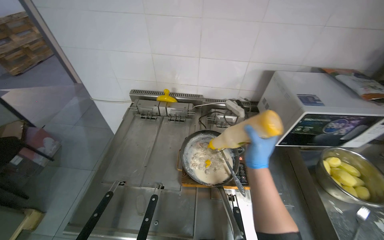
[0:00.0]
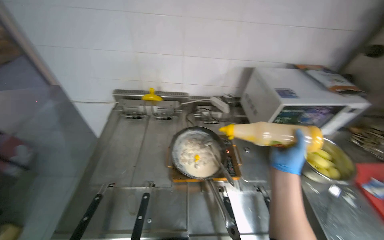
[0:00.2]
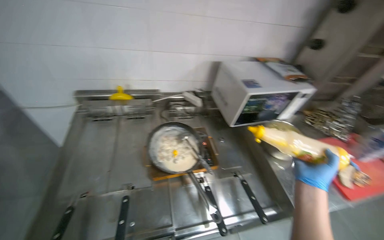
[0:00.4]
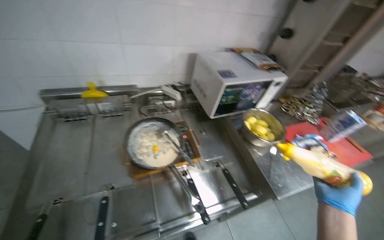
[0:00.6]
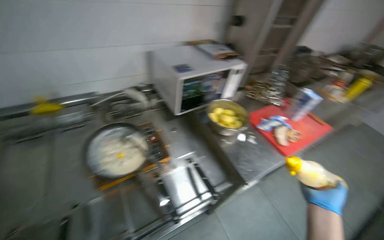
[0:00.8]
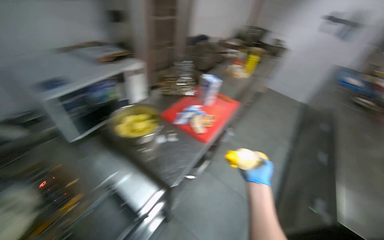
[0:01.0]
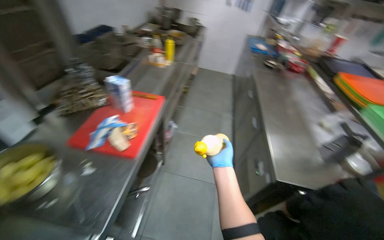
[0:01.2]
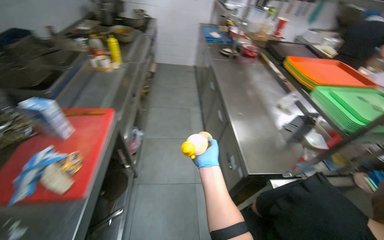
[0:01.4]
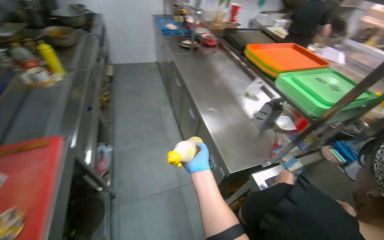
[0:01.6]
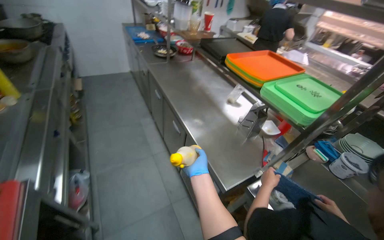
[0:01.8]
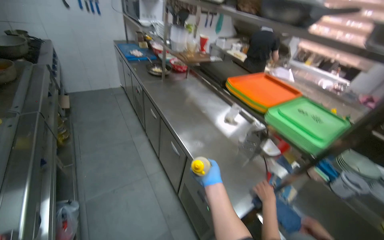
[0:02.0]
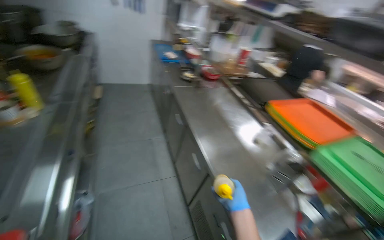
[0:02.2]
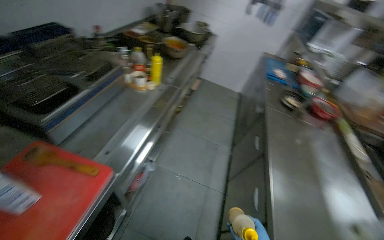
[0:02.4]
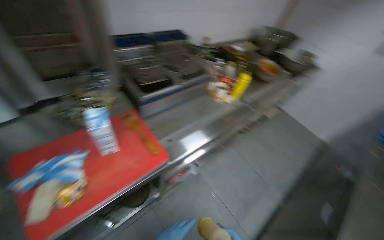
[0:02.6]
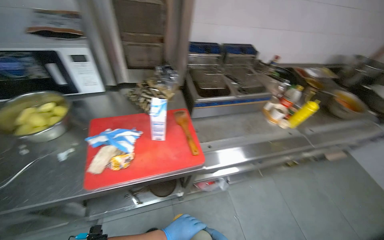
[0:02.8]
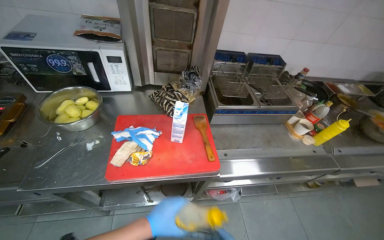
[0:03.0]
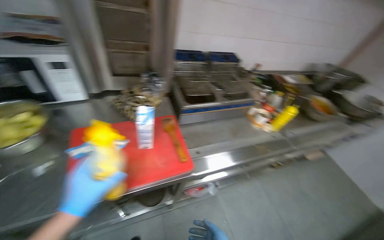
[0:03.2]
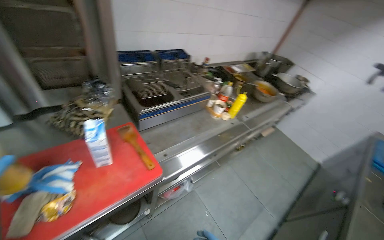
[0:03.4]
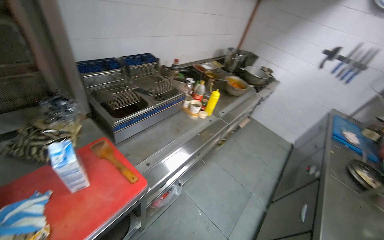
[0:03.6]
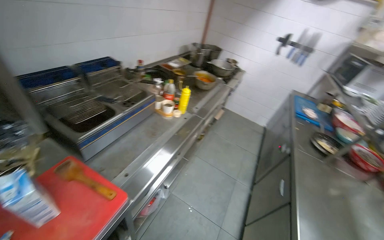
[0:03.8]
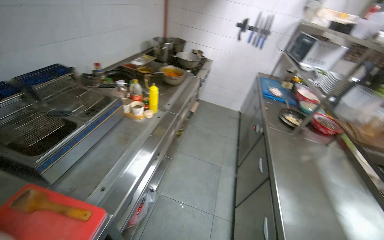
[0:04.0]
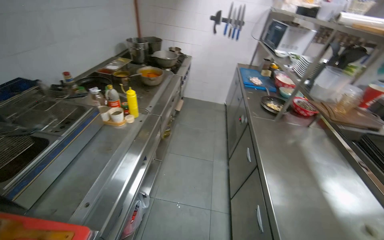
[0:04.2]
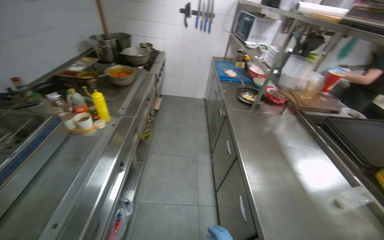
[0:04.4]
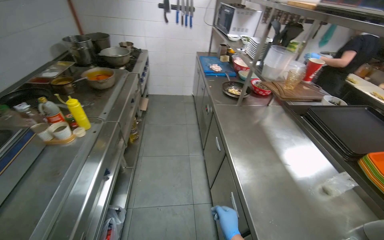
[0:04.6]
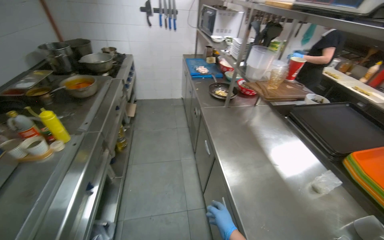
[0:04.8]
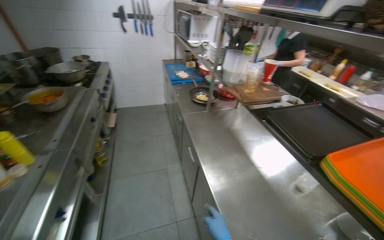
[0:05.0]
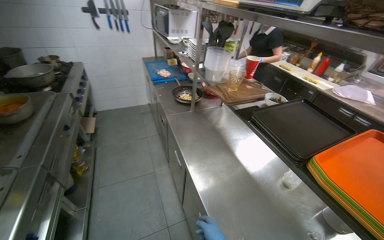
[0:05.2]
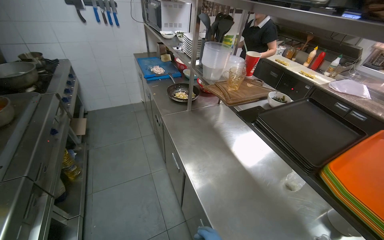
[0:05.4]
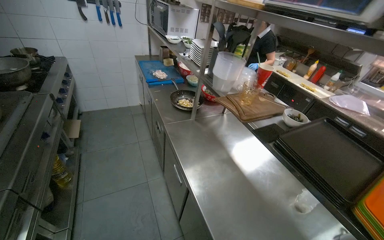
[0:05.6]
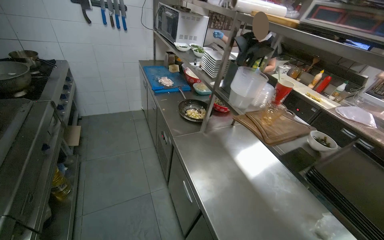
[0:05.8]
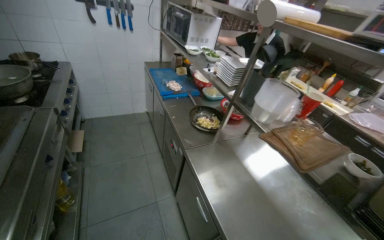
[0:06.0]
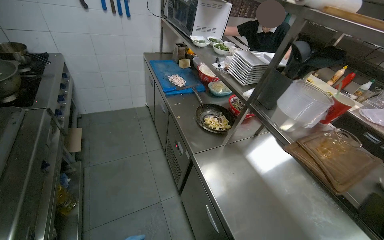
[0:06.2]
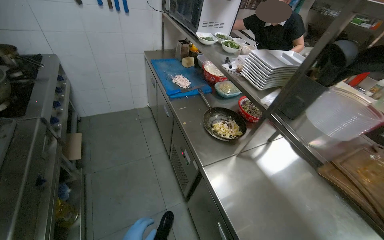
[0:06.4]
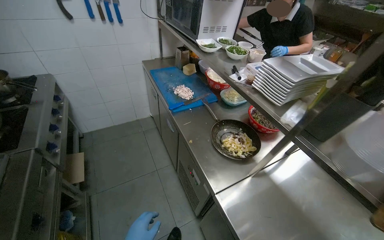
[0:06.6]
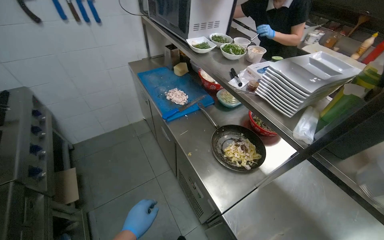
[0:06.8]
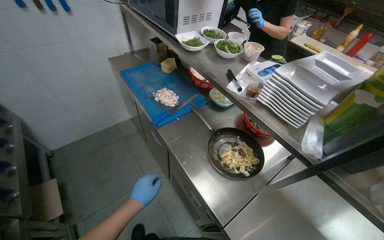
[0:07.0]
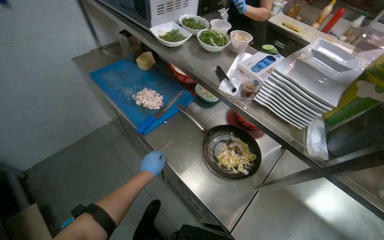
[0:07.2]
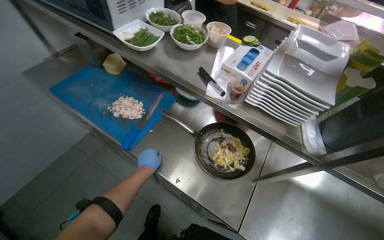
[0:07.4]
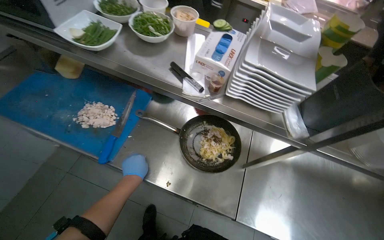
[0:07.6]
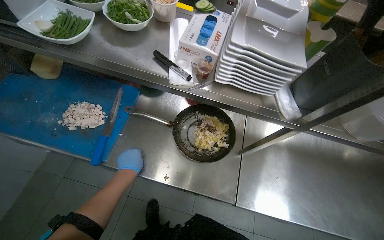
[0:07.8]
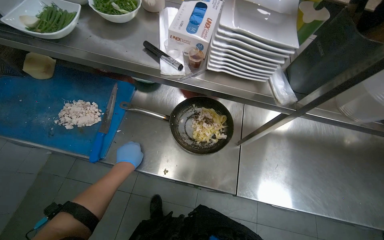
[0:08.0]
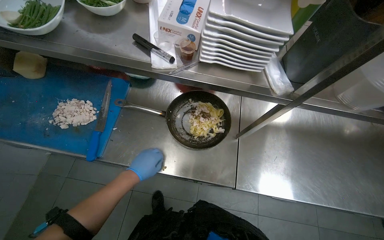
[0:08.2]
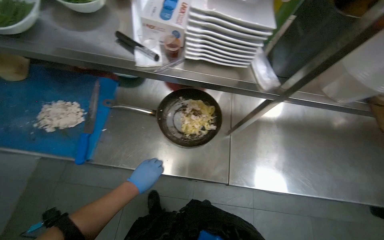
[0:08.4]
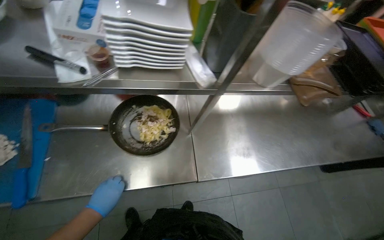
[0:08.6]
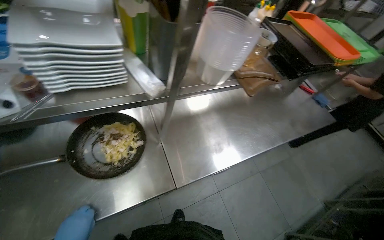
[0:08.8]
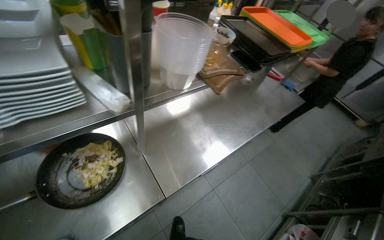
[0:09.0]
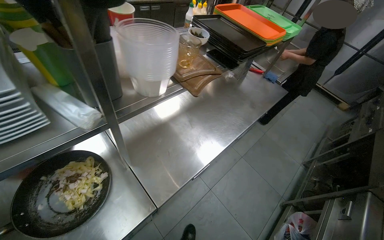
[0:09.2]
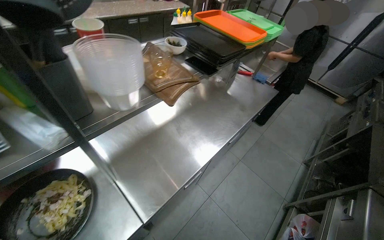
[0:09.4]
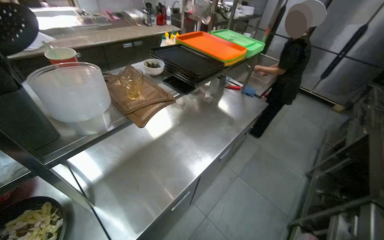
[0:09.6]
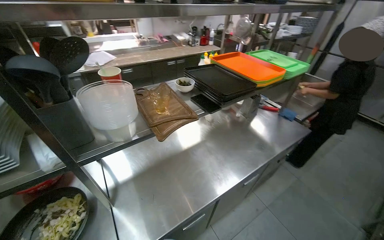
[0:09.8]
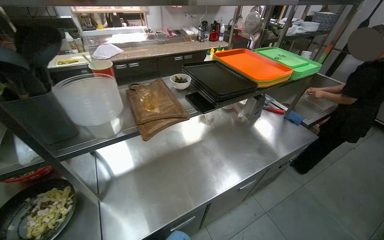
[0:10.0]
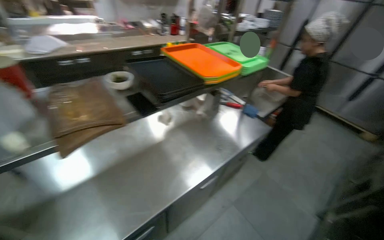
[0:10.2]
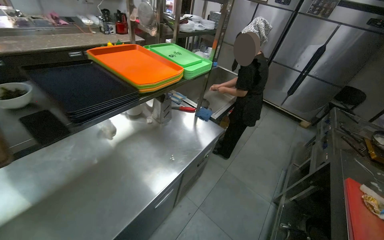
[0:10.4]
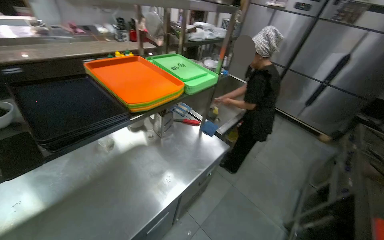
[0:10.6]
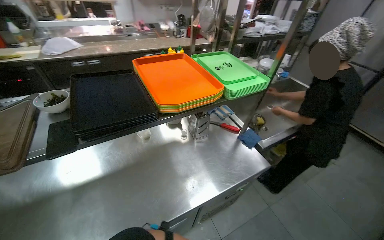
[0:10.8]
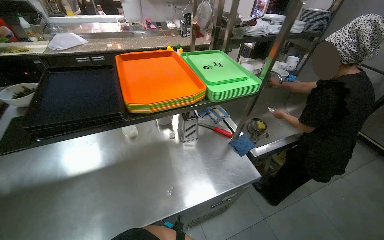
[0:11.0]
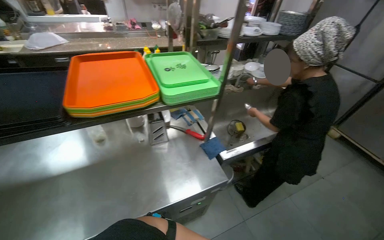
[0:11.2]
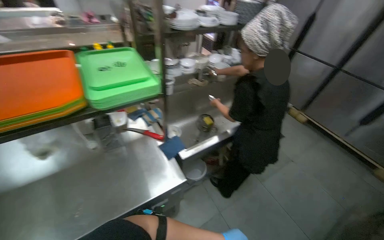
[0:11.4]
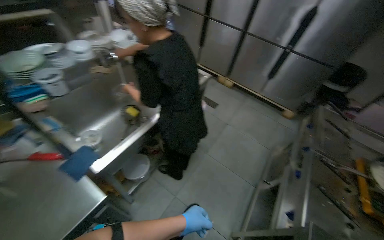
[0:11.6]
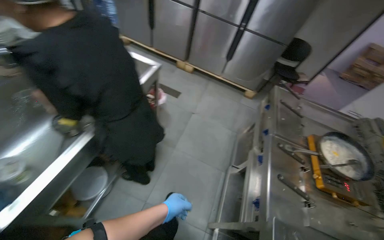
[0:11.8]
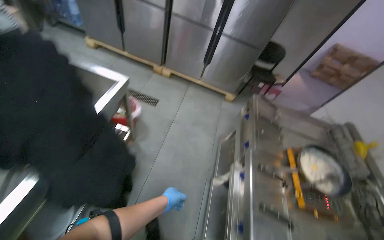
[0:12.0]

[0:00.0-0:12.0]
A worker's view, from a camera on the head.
Job: cooking food.
The whole recording: Stirring ingredients in pan. The worker stirs ingredients in a pan on the stove with a ladle.
0:00.0 to 0:01.6: The wearer moves some 90 cm. The wearer looks some 115 degrees further to the right. The wearer looks roughly 15 degrees further downward.
0:01.6 to 0:03.0: The head rotates approximately 100 degrees to the left. The wearer looks about 20 degrees further upward.
0:03.0 to 0:04.4: The head rotates some 85 degrees to the right.
0:04.4 to 0:06.0: The camera travels roughly 60 cm. The head rotates some 25 degrees to the right.
0:06.0 to 0:07.6: The wearer moves some 90 cm. The head turns to the right by approximately 45 degrees. The camera pitches downward, by some 25 degrees.
0:07.6 to 0:09.0: The wearer's head swings some 55 degrees to the right.
0:09.0 to 0:10.4: The wearer moves to the right, about 70 cm.
0:10.4 to 0:12.0: The camera is carried about 1.5 m. The wearer looks roughly 25 degrees further to the right. The view tilts about 15 degrees downward.

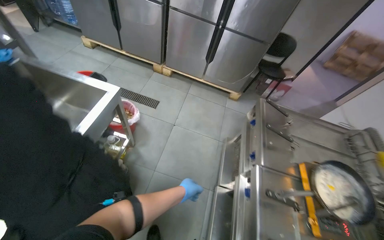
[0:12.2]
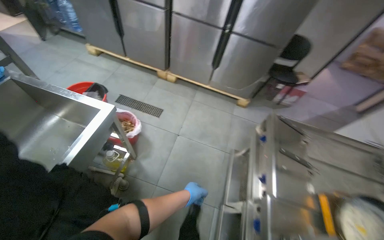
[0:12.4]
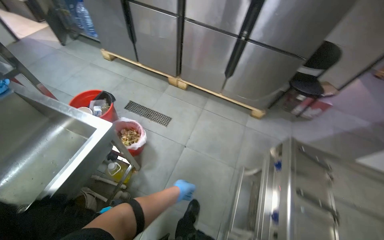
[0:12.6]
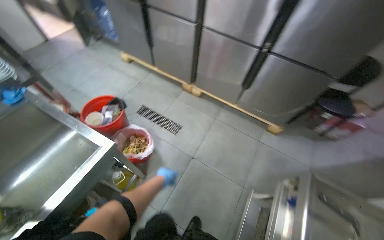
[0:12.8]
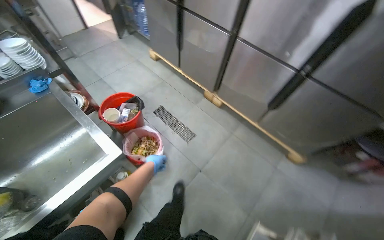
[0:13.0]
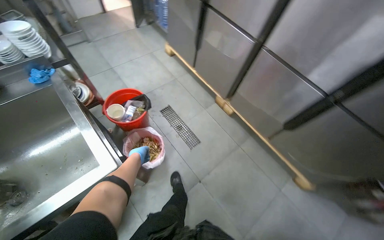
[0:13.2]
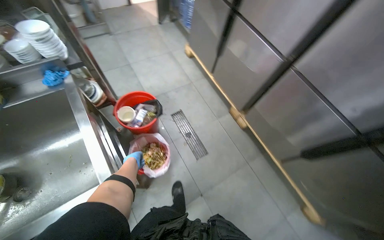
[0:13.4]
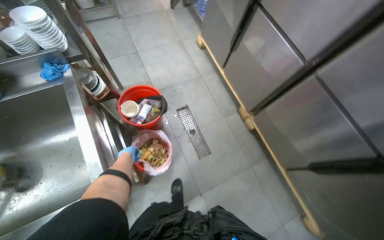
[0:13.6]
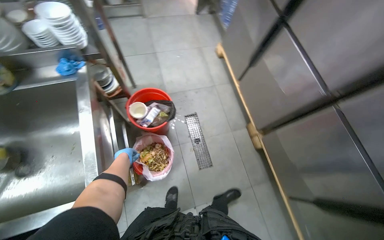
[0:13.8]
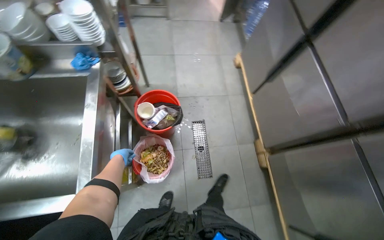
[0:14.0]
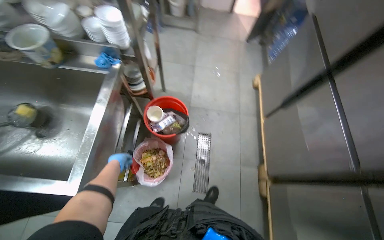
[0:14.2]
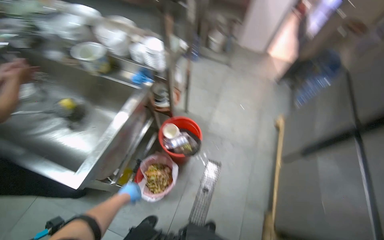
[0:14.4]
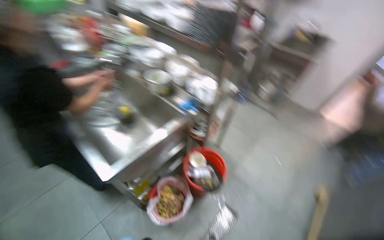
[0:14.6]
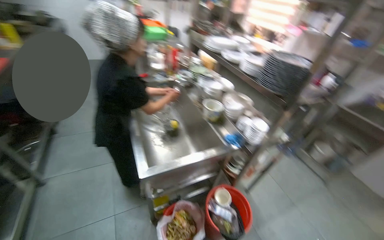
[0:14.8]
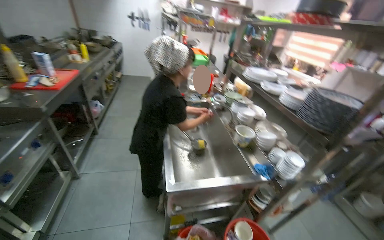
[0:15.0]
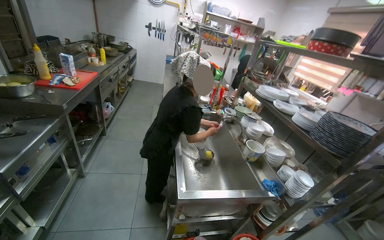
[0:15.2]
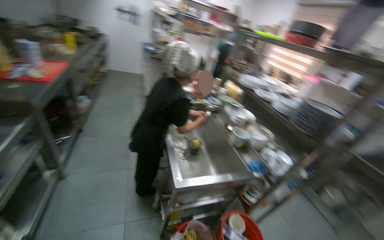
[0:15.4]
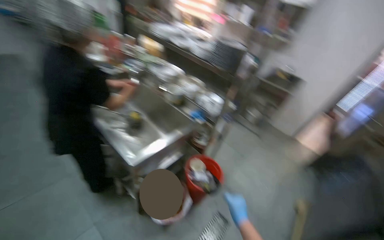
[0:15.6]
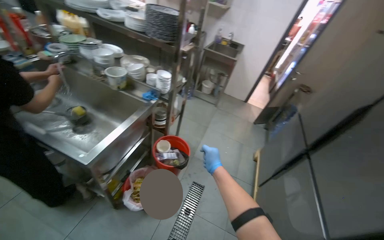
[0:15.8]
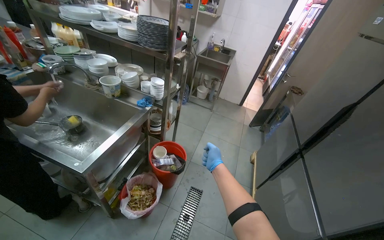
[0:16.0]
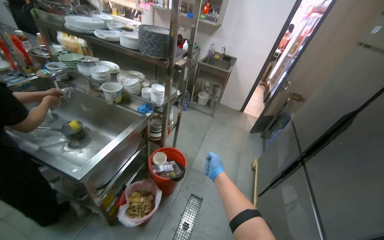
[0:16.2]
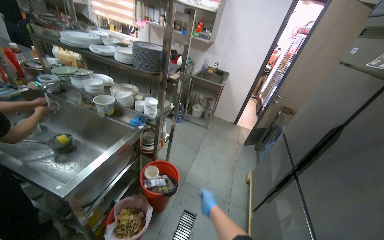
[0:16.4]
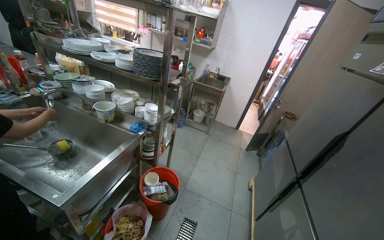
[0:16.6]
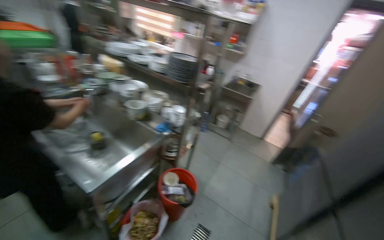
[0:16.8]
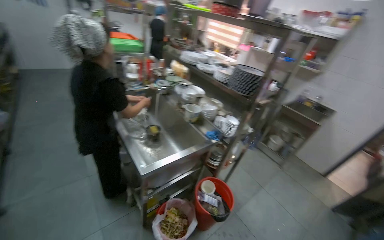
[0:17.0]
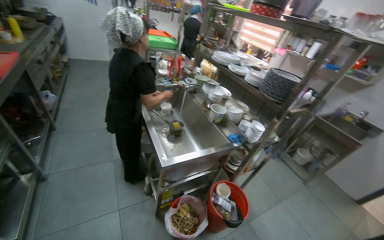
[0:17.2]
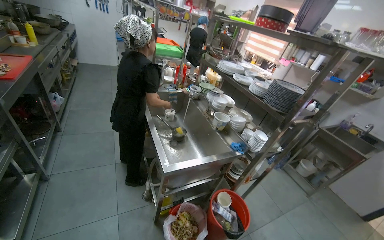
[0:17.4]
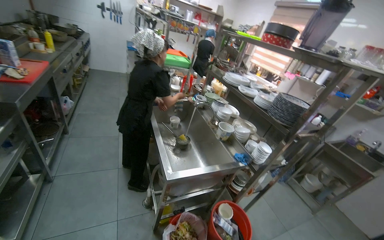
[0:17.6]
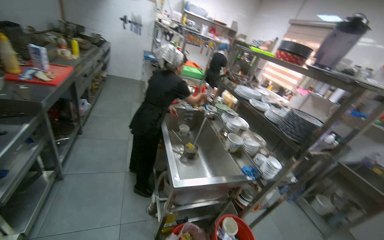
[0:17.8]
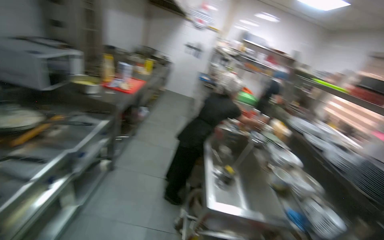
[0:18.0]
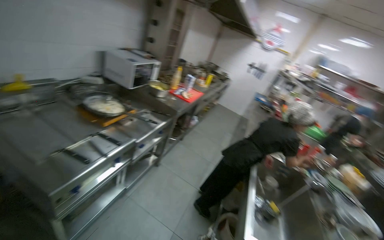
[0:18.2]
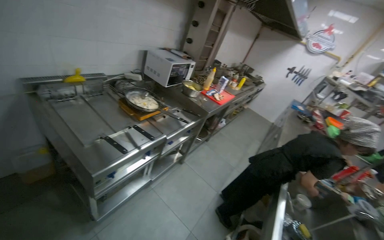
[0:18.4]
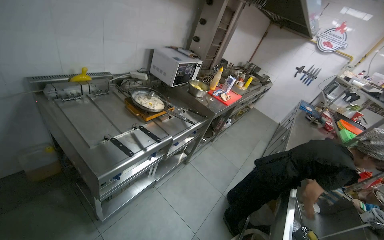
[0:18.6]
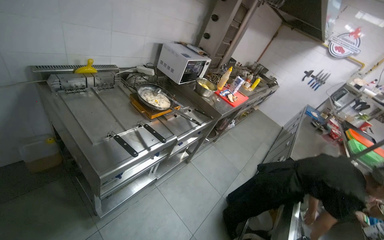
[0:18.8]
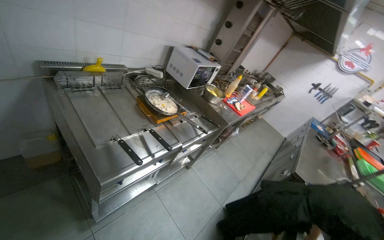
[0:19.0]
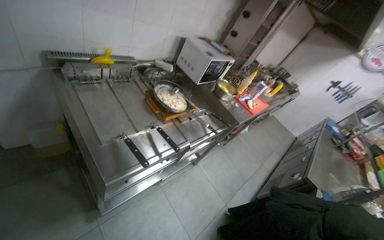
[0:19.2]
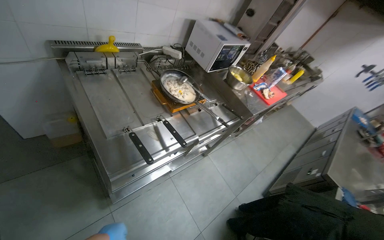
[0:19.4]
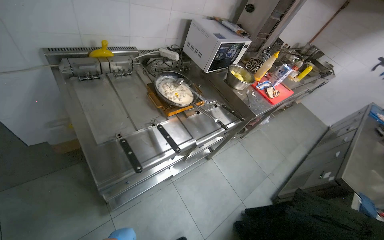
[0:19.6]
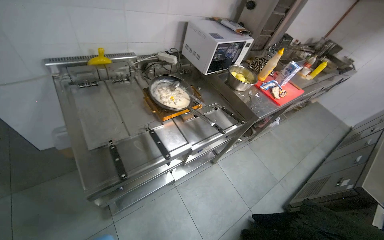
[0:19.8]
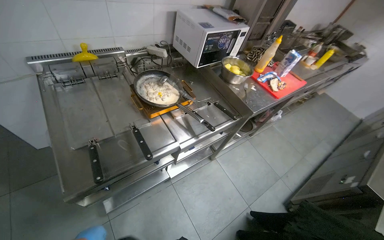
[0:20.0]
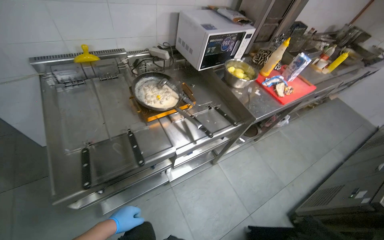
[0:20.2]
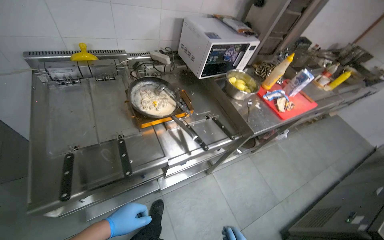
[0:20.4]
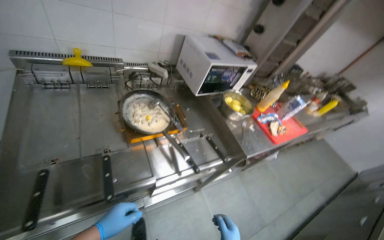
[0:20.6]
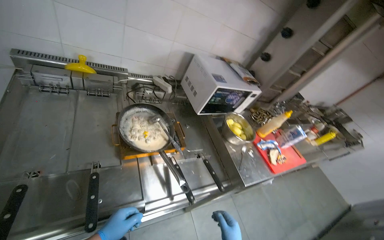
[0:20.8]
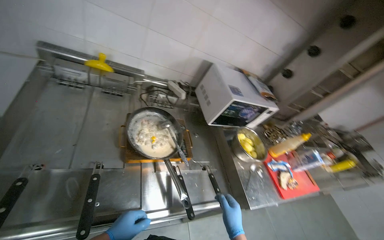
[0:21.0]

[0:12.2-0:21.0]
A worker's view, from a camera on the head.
Job: cooking food.
The whole recording: Stirring ingredients in pan. The worker stirs ingredients in a pan on the stove with a ladle.
0:12.2 to 0:13.6: The camera travels roughly 90 cm. The wearer's head swings roughly 50 degrees to the left.
0:13.6 to 0:15.2: The head turns to the left by approximately 110 degrees. The camera pitches upward, by some 50 degrees.
0:15.2 to 0:16.6: The wearer looks some 60 degrees further to the right. The view tilts about 15 degrees downward.
0:16.6 to 0:18.0: The head rotates about 70 degrees to the left. The wearer looks approximately 20 degrees further upward.
0:18.0 to 0:19.6: The camera travels roughly 40 cm. The head turns to the left by roughly 50 degrees.
0:19.6 to 0:21.0: The view tilts approximately 15 degrees upward.
